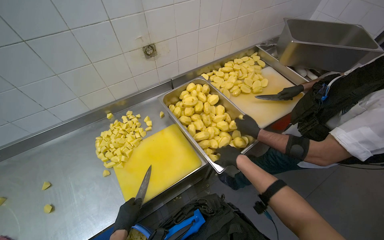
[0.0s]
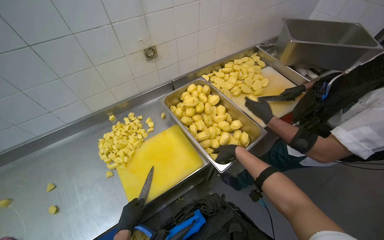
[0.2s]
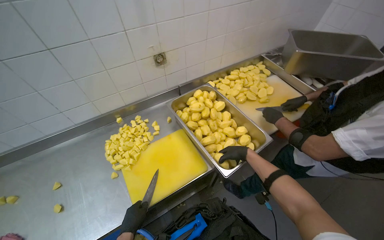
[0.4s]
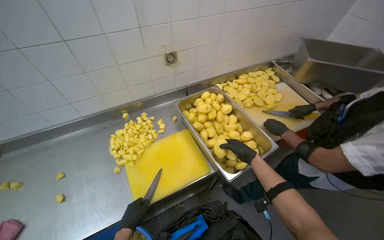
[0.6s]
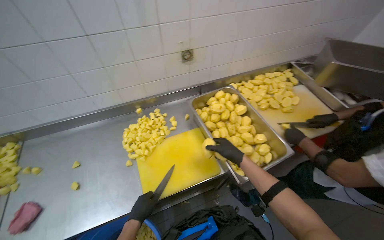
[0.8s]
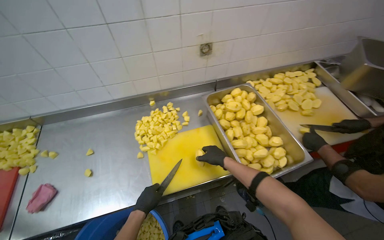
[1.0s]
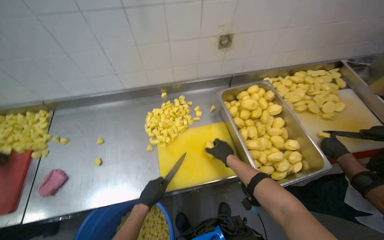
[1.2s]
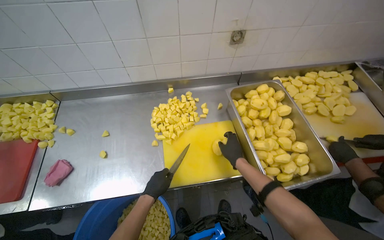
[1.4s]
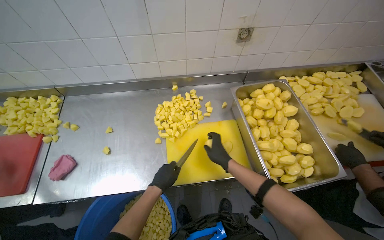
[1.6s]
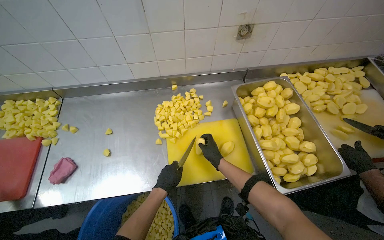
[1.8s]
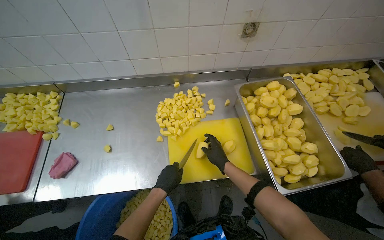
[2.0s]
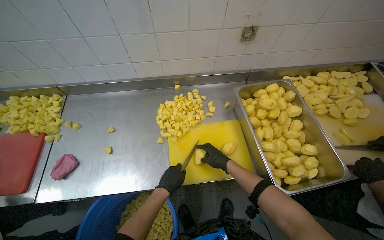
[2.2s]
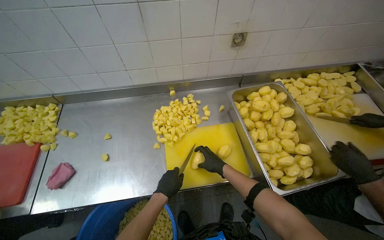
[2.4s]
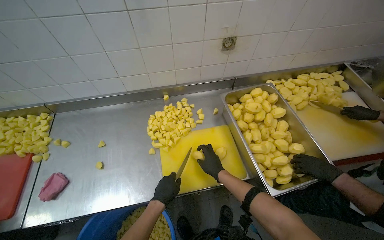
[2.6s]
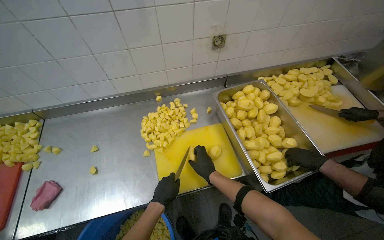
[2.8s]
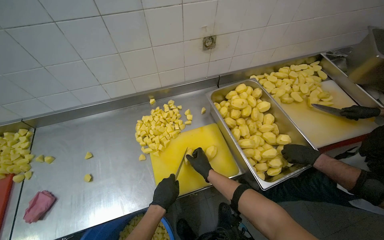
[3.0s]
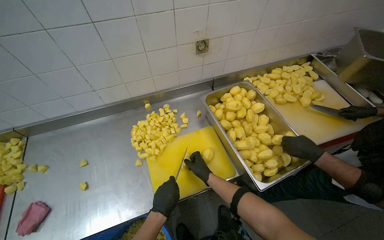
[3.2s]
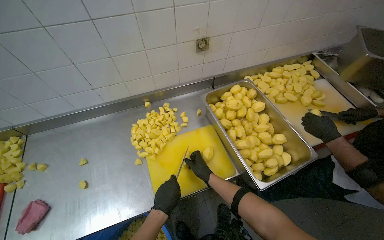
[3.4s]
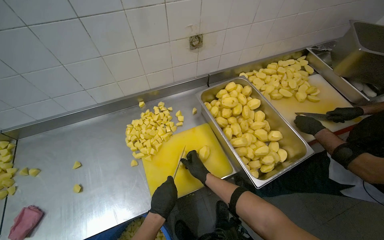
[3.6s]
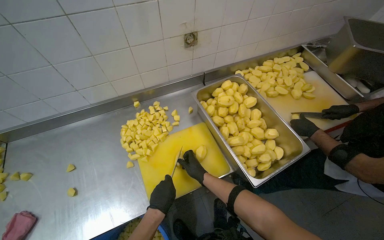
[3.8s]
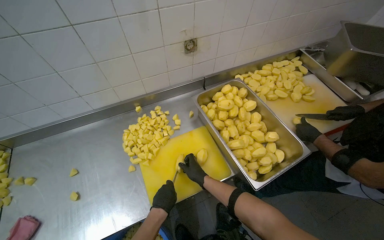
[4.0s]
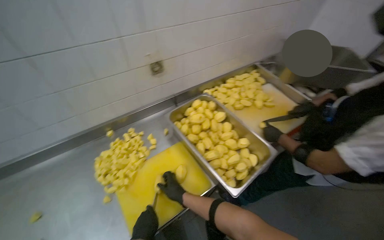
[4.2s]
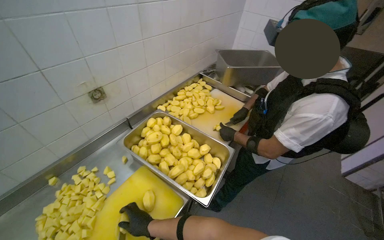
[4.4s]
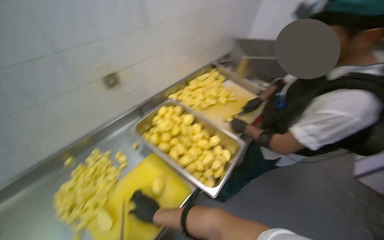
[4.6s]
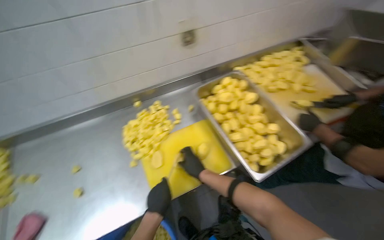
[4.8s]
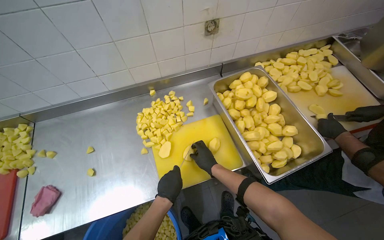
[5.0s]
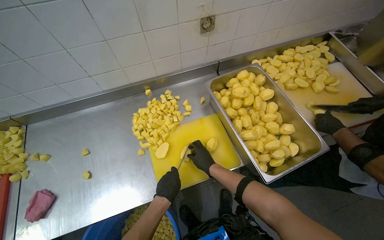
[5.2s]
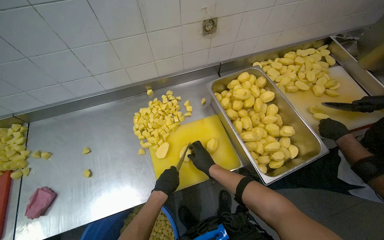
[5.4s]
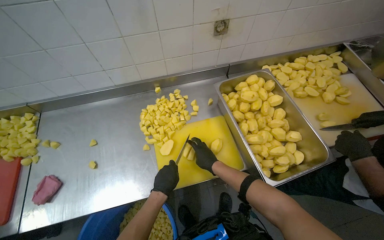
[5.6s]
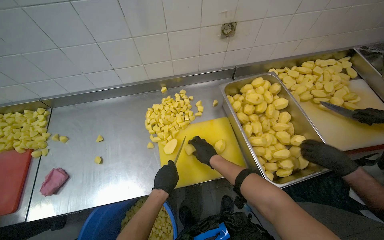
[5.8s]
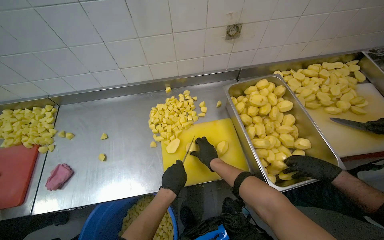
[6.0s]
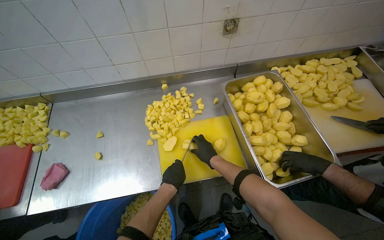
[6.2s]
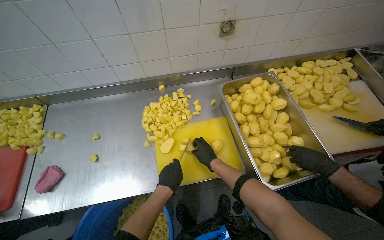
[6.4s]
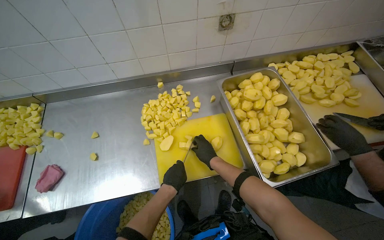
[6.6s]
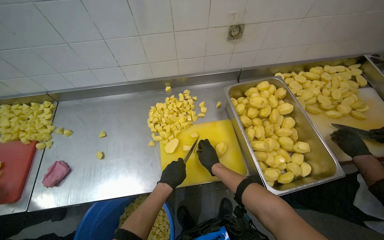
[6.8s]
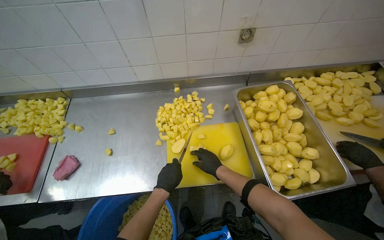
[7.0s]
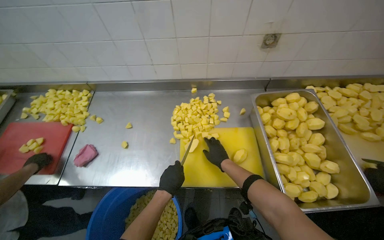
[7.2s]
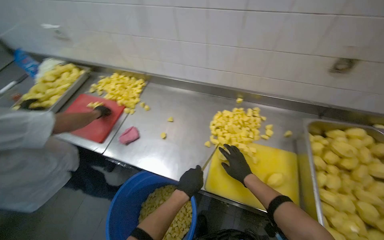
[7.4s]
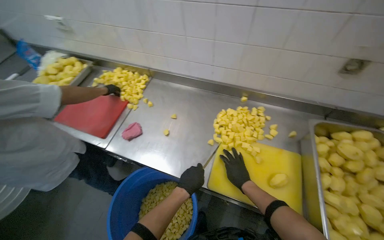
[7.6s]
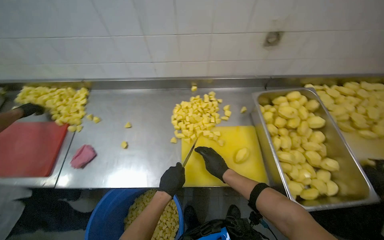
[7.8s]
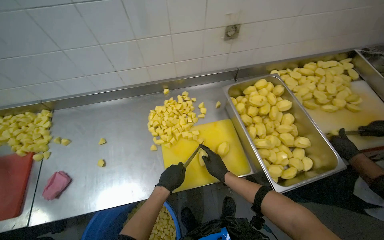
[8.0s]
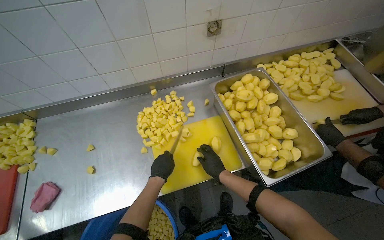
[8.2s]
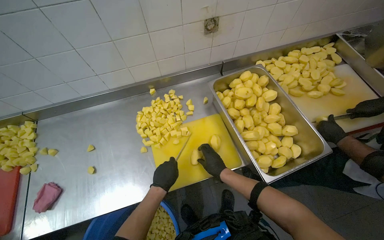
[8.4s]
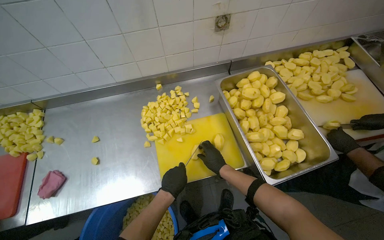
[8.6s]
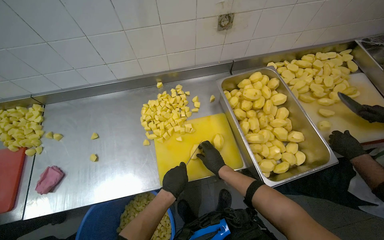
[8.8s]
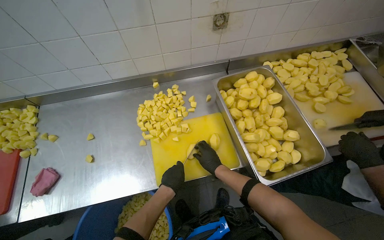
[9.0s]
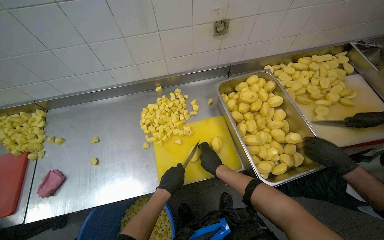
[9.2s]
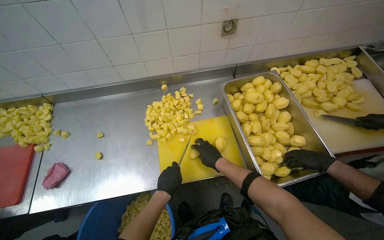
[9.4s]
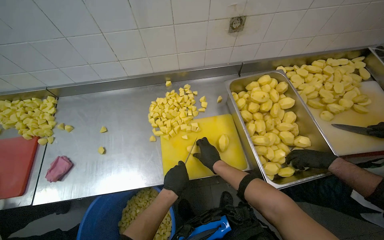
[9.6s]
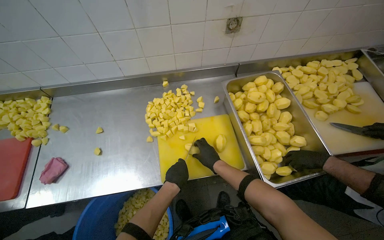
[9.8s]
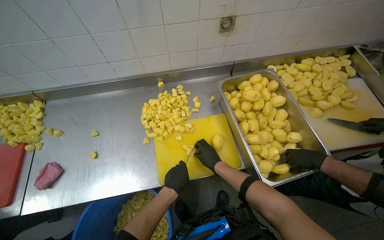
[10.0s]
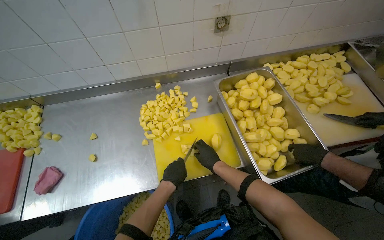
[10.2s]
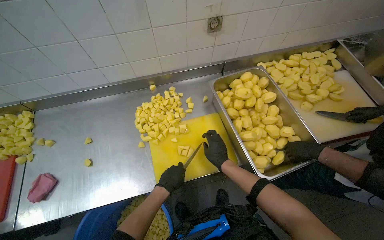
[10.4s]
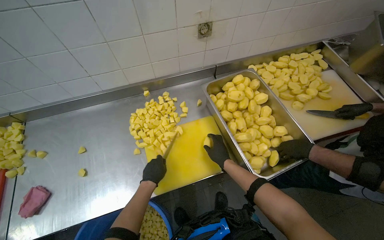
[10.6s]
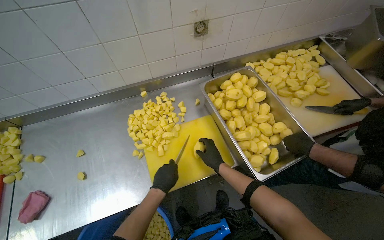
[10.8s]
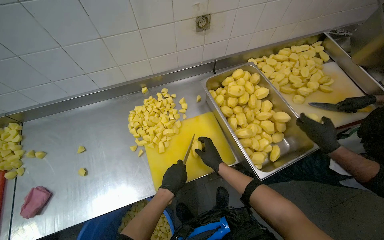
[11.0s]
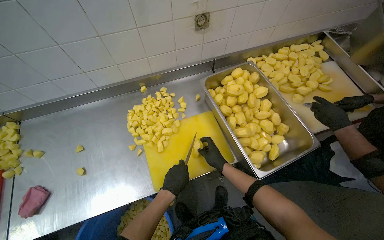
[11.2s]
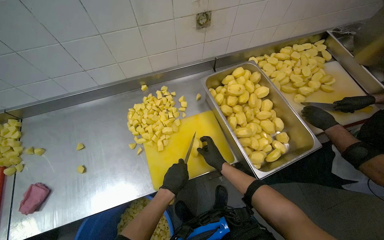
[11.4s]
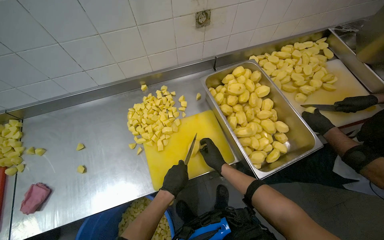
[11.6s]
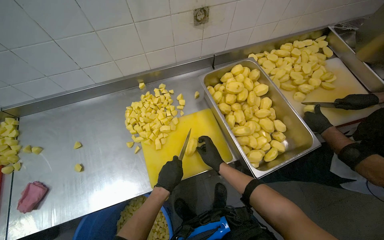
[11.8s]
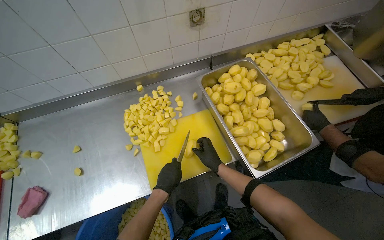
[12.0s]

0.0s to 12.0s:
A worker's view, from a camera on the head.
Job: preparing food.
The whole recording: Cutting potatoes into cubes. The worker continues cutting peeled potatoes into cubes on a yellow cutting board.
0.0s to 1.6s: The head rotates about 25 degrees to the left.
3.0s to 4.4s: The wearer looks approximately 35 degrees further to the right.
4.4s to 6.0s: The head rotates about 45 degrees to the left. The wearer looks some 15 degrees further downward.
6.0s to 7.6s: The wearer looks about 30 degrees further to the left.
7.6s to 9.0s: The head turns to the right by approximately 35 degrees.
9.0s to 10.4s: The hands work in one place, with small movements.

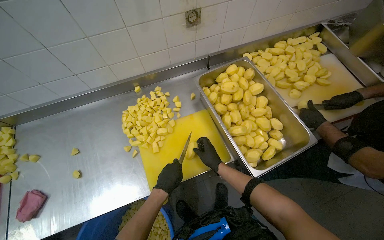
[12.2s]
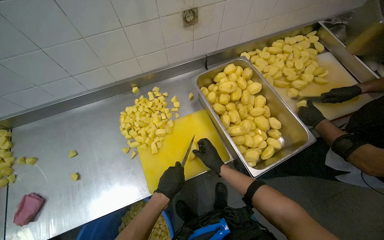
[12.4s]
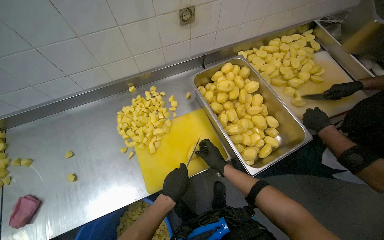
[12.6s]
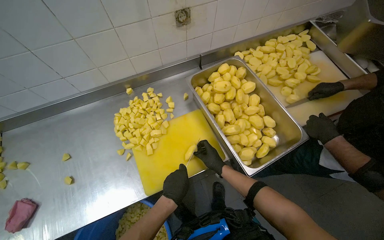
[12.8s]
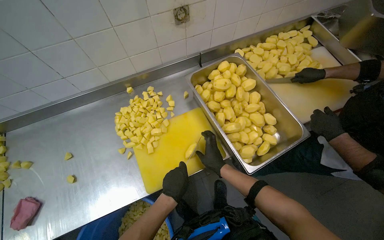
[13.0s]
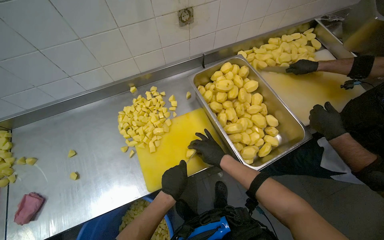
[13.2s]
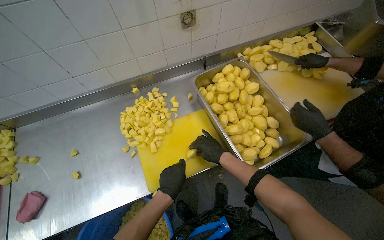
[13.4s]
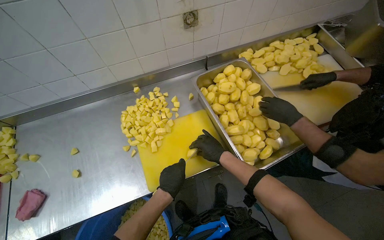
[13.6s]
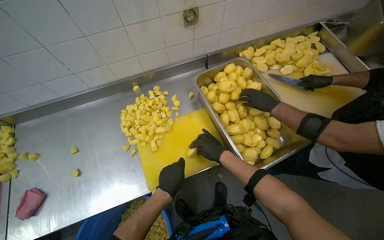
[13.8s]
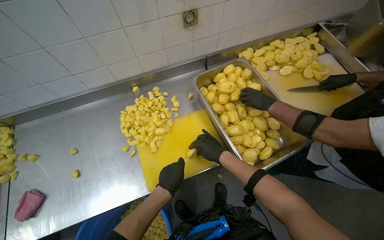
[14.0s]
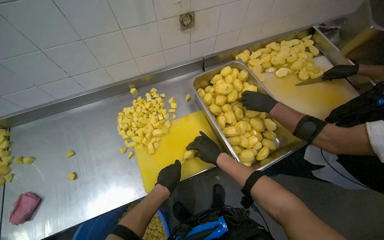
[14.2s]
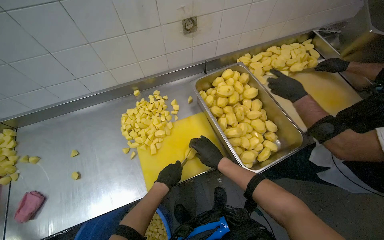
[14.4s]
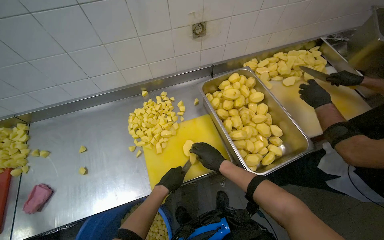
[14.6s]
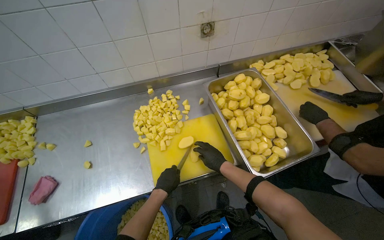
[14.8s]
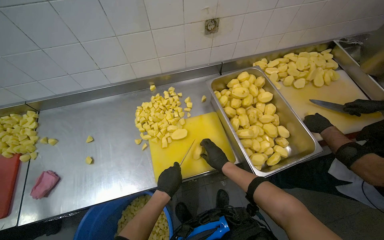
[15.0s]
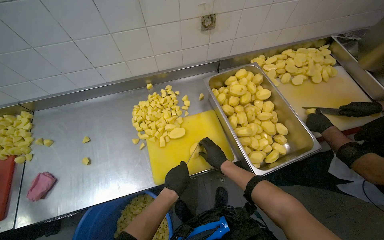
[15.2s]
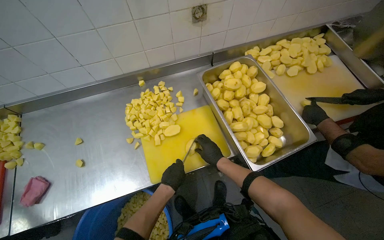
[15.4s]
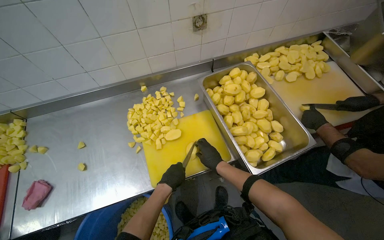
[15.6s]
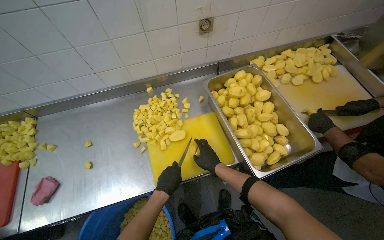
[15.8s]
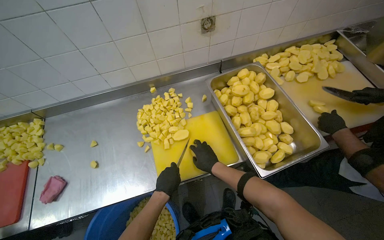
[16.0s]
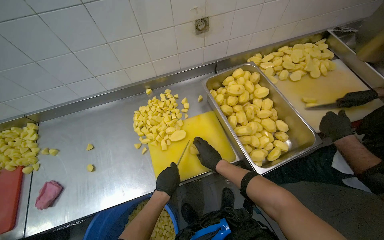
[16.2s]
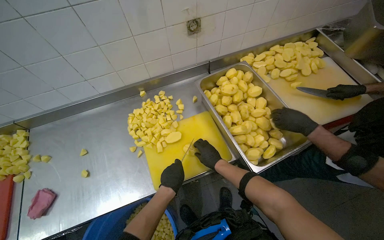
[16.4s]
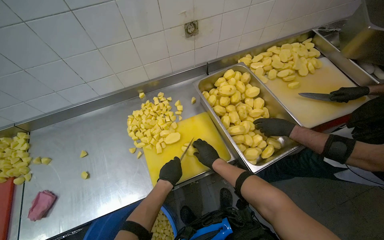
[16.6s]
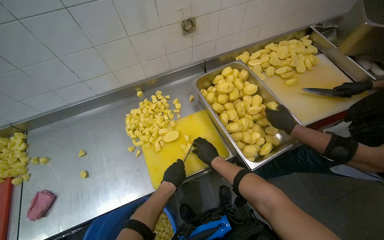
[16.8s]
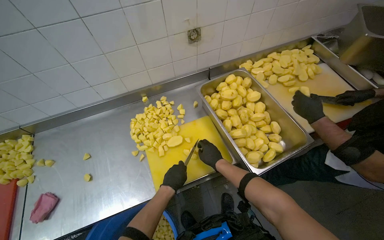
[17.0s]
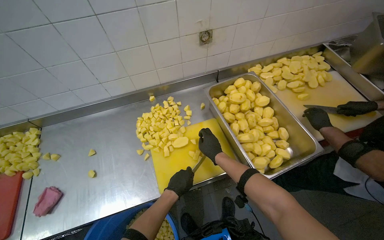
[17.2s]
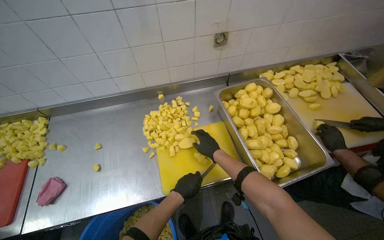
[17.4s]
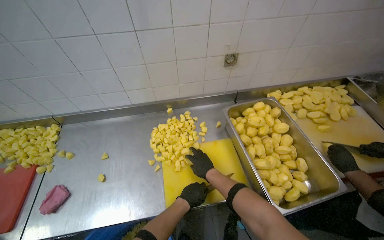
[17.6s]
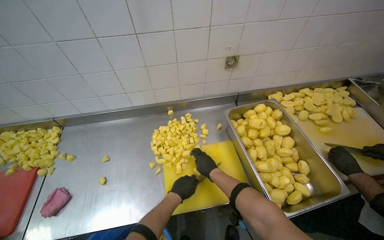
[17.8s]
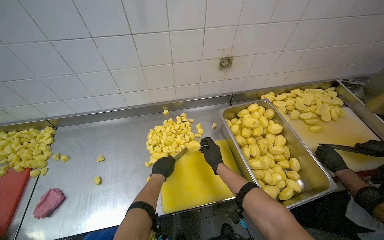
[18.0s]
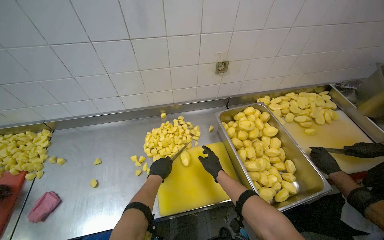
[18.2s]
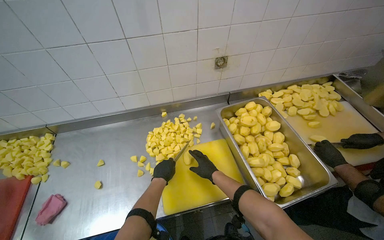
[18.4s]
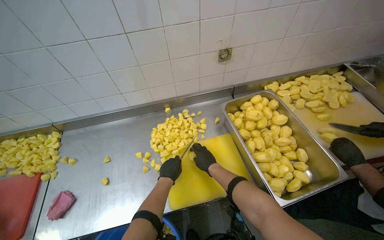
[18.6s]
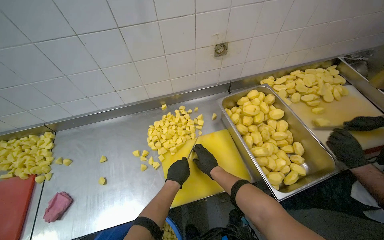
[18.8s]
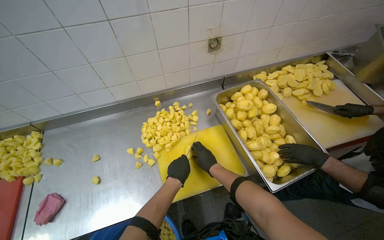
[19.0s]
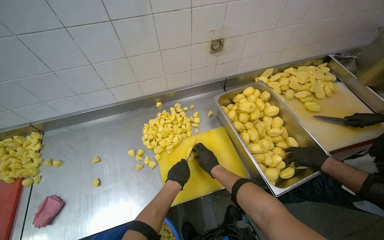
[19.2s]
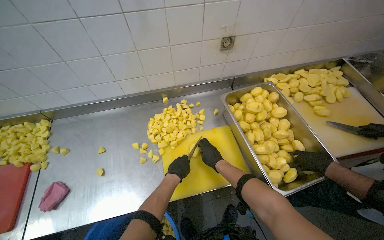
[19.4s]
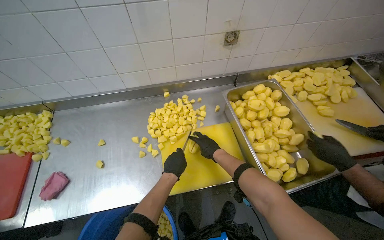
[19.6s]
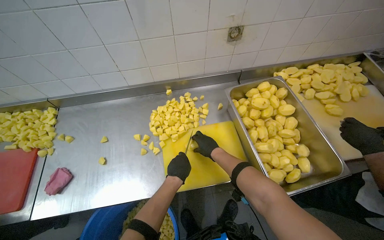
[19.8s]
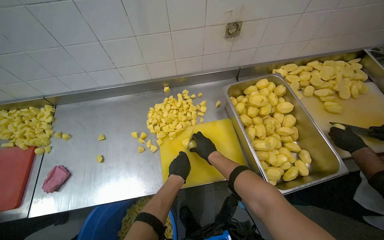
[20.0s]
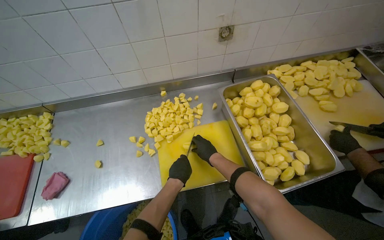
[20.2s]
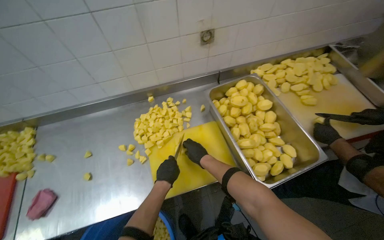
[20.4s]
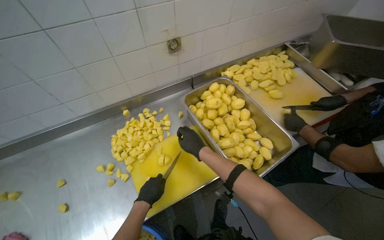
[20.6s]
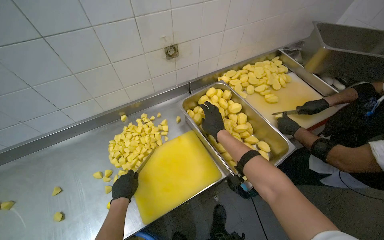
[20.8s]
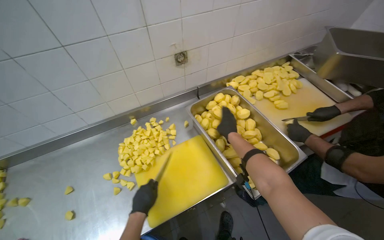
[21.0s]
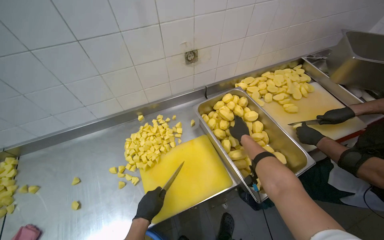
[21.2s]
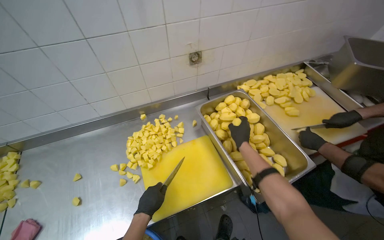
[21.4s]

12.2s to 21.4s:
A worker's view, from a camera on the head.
Job: preparing food.
The whole recording: Cutting potatoes into cubes. The worker continues cutting peeled potatoes into cubes on a yellow cutting board.
12.2s to 16.8s: The hands make small movements and keep their place.
18.4s to 19.8s: The hands are busy where they are.
19.8s to 21.4s: The right hand heads to the right, covering about 20 cm.
